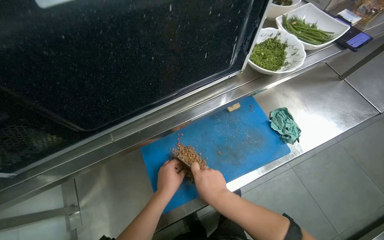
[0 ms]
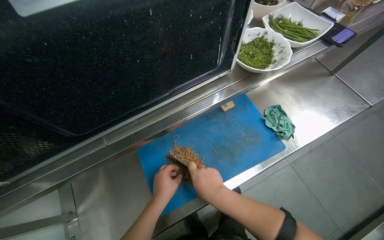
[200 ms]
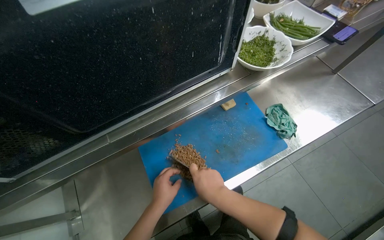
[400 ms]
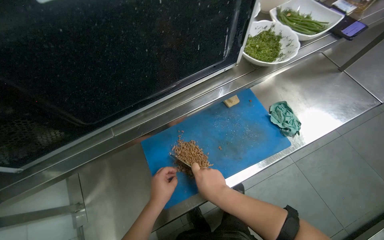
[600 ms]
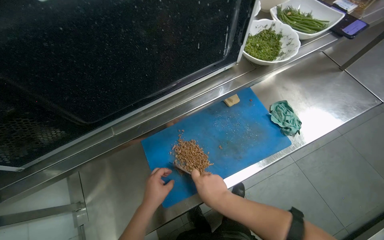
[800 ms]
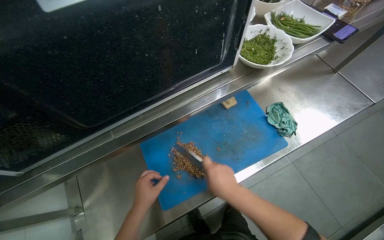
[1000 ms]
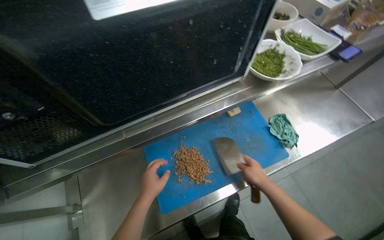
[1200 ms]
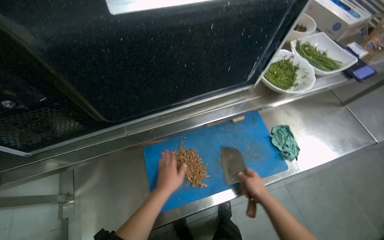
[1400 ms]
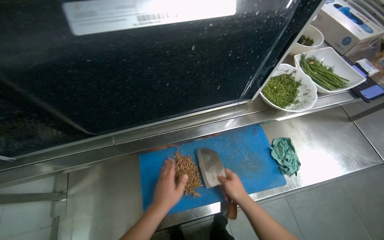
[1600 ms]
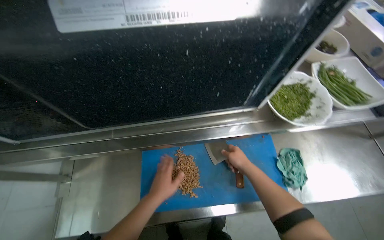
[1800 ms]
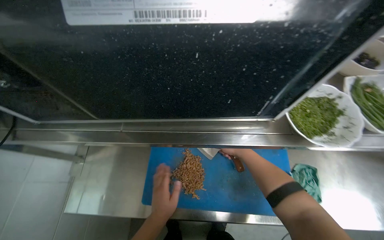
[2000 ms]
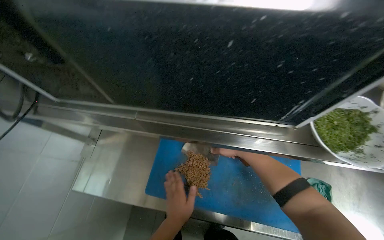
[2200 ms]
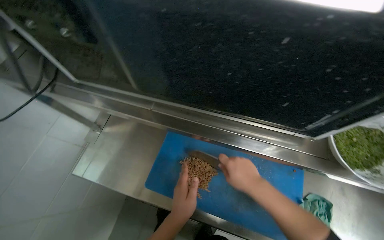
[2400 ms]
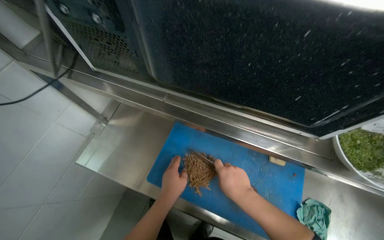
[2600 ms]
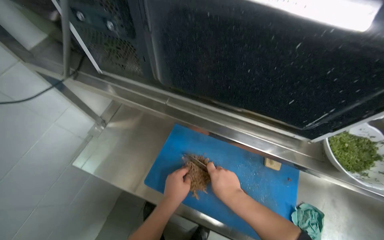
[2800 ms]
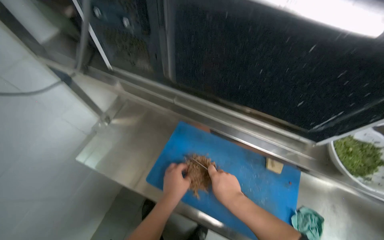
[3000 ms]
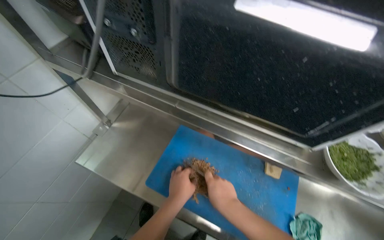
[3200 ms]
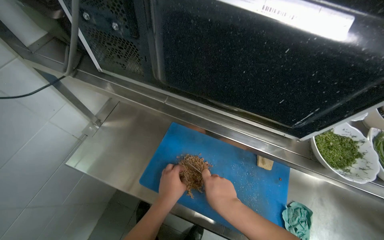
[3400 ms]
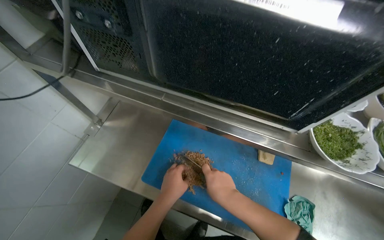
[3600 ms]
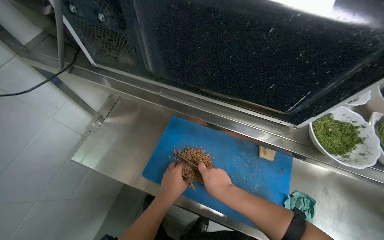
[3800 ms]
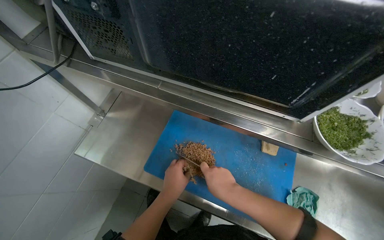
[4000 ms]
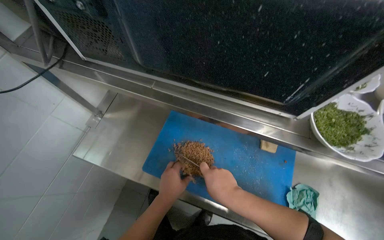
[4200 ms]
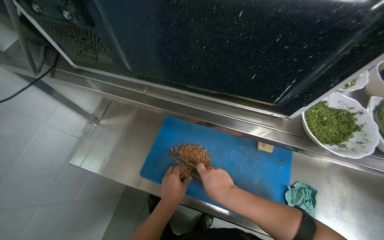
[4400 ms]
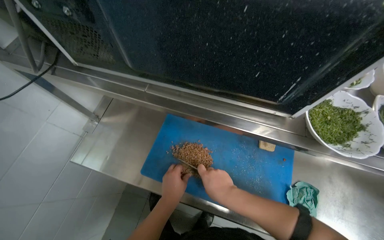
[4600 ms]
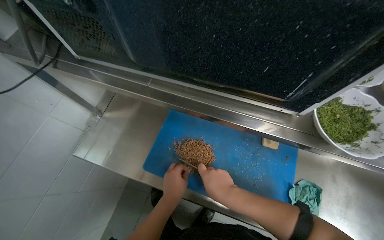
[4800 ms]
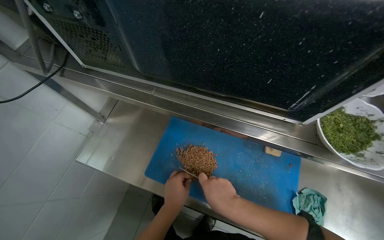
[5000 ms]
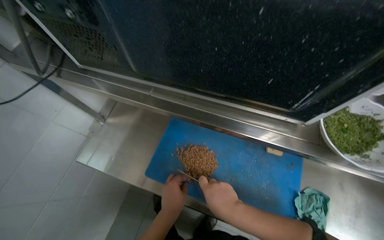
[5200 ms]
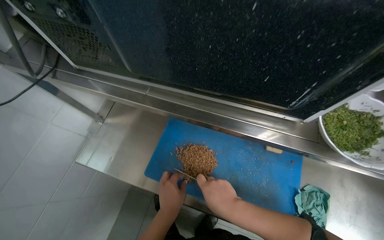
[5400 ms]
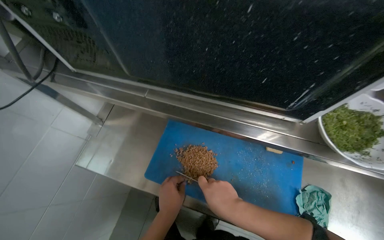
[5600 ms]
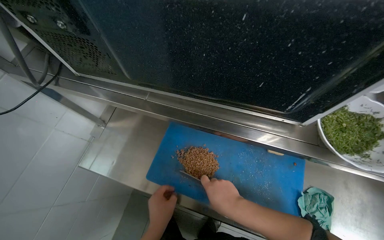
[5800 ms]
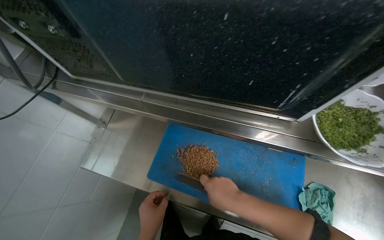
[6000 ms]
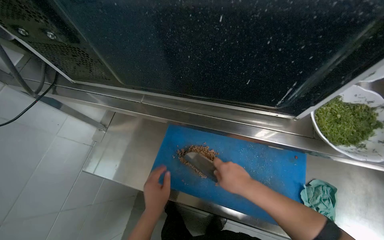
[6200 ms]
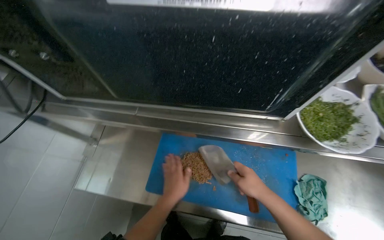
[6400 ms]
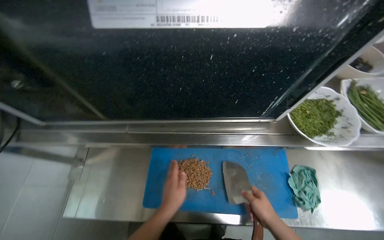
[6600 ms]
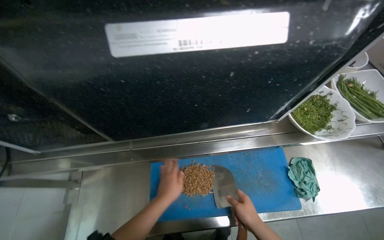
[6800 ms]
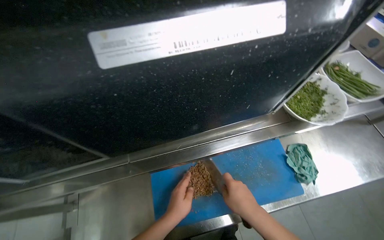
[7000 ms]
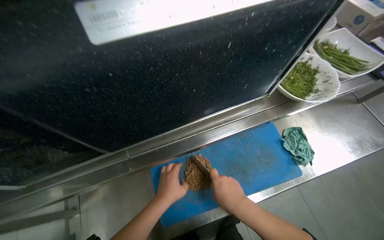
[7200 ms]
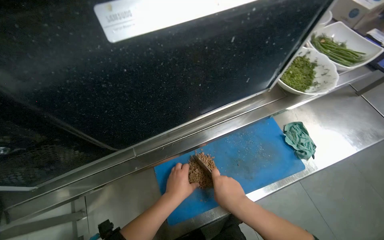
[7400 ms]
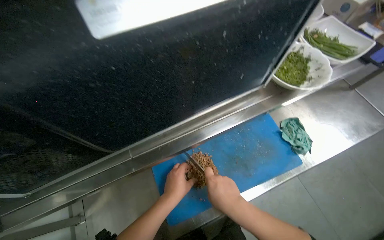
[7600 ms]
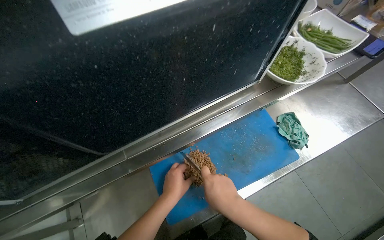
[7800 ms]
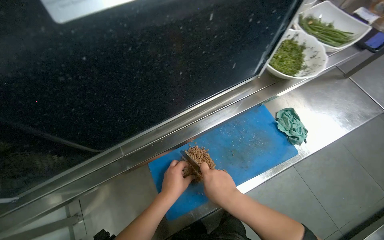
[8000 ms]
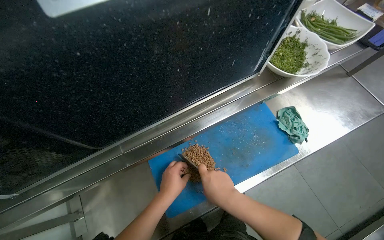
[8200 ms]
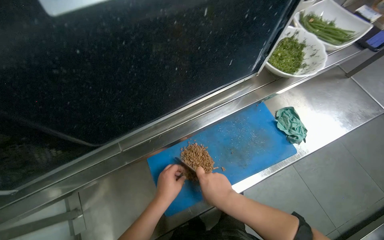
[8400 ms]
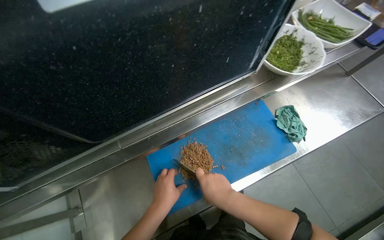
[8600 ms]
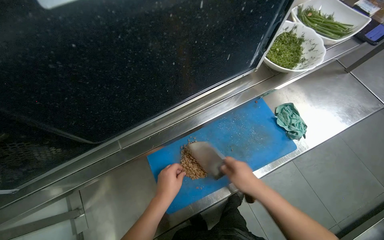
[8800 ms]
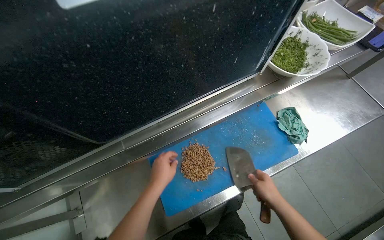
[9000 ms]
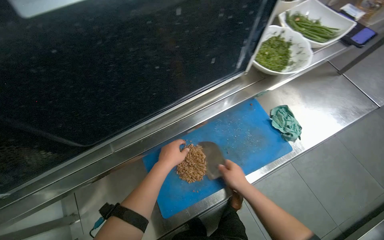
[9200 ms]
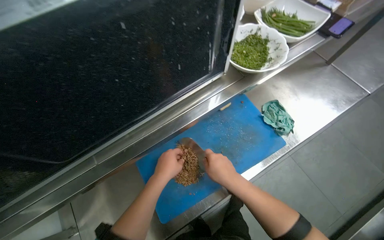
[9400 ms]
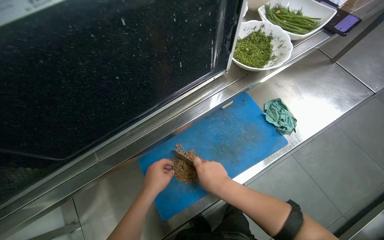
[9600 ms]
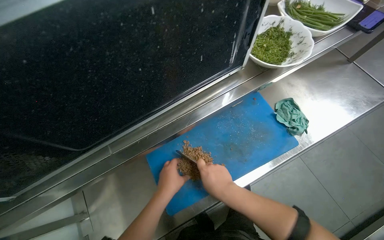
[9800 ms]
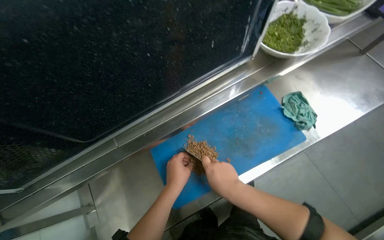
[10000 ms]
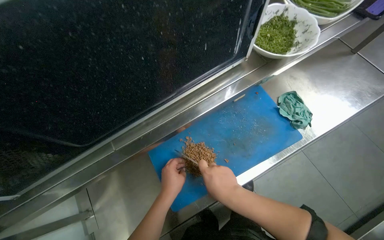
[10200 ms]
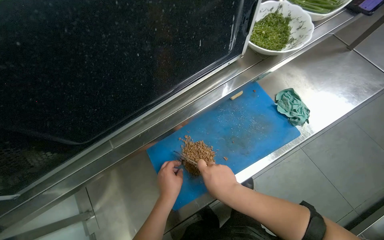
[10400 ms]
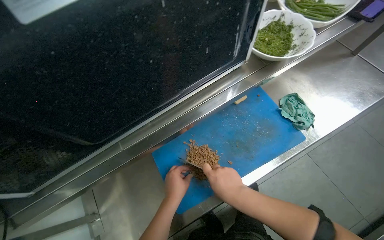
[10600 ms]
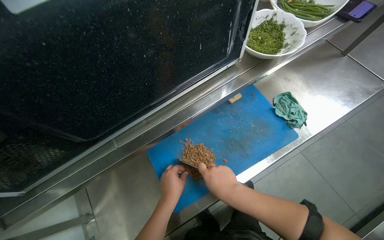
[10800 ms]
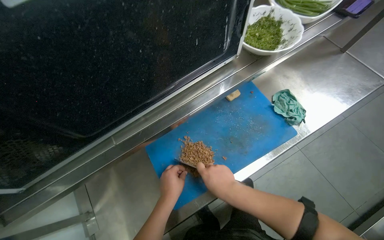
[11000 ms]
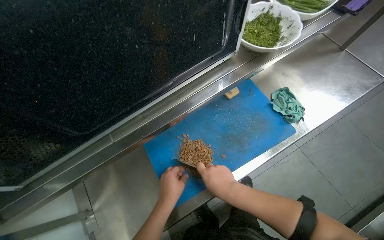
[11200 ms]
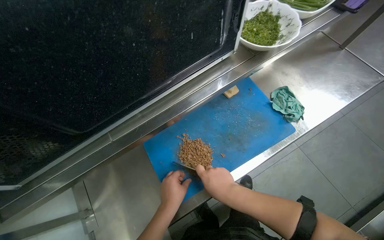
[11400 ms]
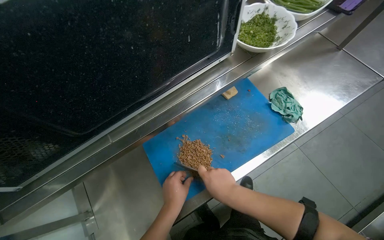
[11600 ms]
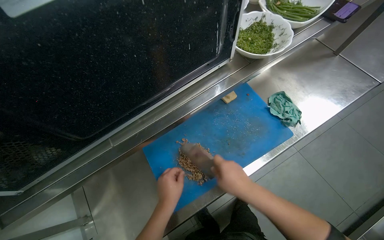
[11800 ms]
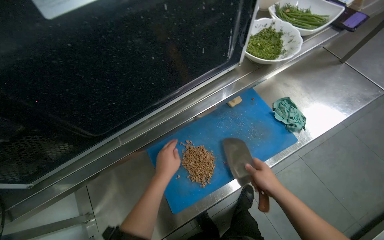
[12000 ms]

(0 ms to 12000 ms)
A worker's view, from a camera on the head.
Job: preparing food.
The whole recording: Chopping meat on cutting board. The worker transfers meat to a cutting board and chops it into smaller pieces.
0 ms - 1600 ms: The right hand moves to the right, roughly 10 cm.
1600 ms - 3000 ms: The wearer looks some 40 degrees further to the left.
3000 ms - 4400 ms: The hands work in one place, with small movements.
4400 ms - 6000 ms: The hands stay close to where they were, moving slightly.
6000 ms - 7600 ms: The wearer looks roughly 40 degrees further to the right. The left hand is displaced up the picture by some 20 cm.
7600 ms - 9000 ms: The right hand heads to the right, covering some 15 cm.
9000 ms - 10400 ms: The right hand travels to the left by about 15 cm.
10400 ms - 12000 ms: The left hand travels up the picture by about 10 cm. The right hand is displaced to the right by roughly 15 cm.

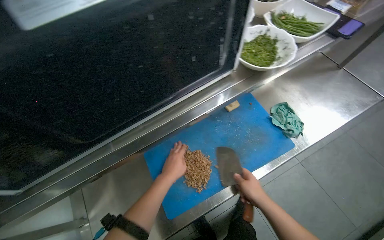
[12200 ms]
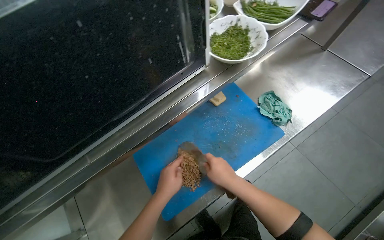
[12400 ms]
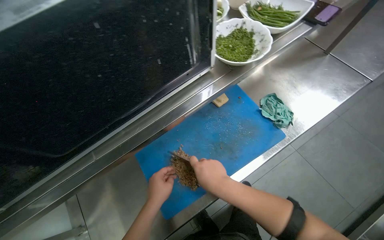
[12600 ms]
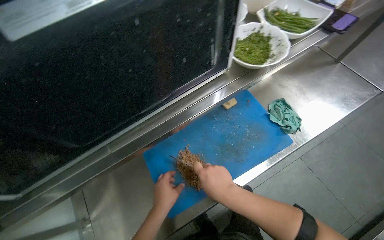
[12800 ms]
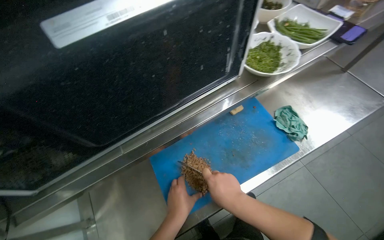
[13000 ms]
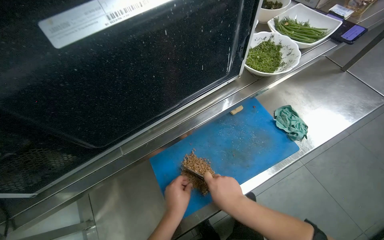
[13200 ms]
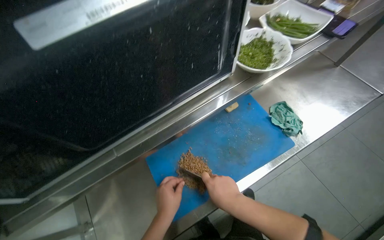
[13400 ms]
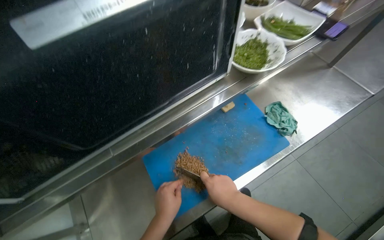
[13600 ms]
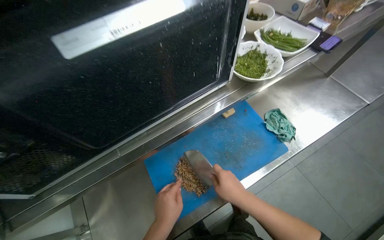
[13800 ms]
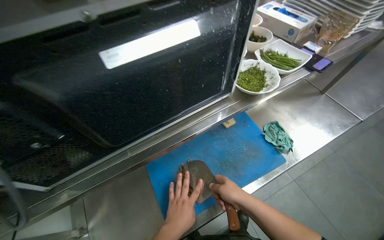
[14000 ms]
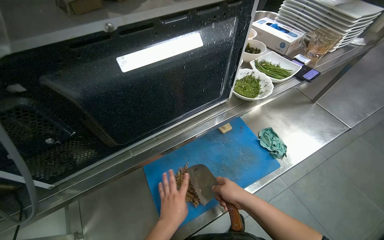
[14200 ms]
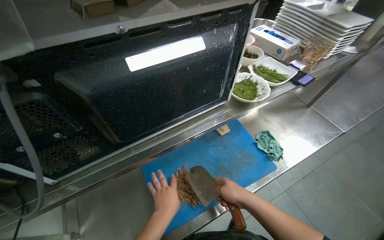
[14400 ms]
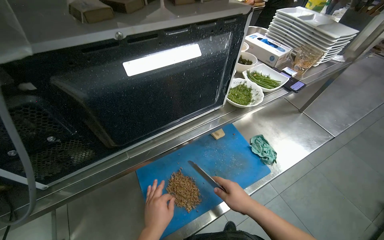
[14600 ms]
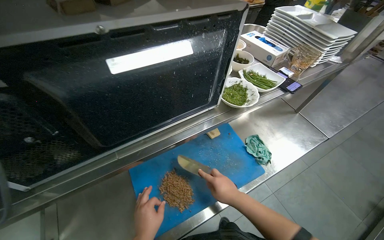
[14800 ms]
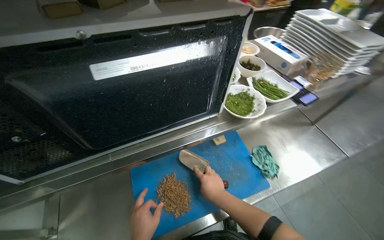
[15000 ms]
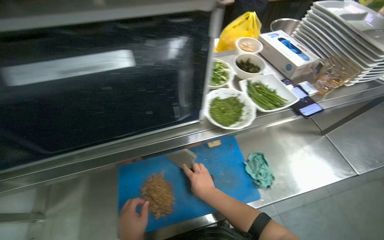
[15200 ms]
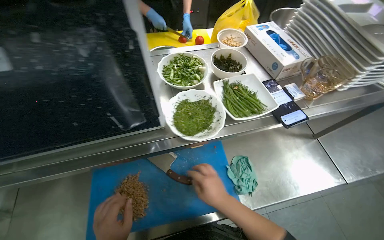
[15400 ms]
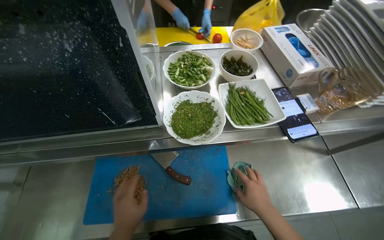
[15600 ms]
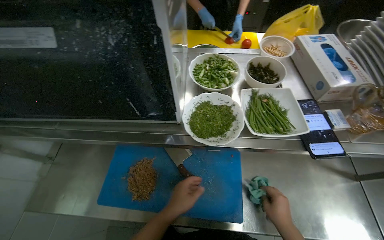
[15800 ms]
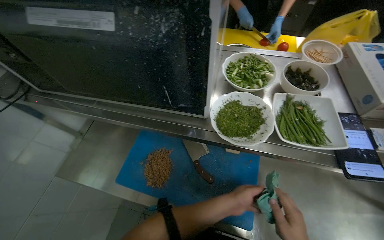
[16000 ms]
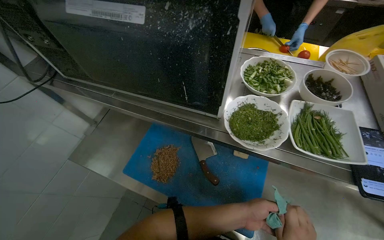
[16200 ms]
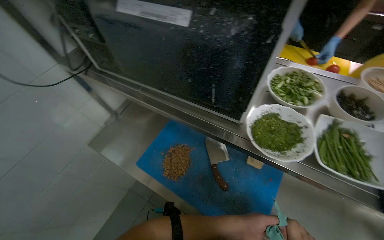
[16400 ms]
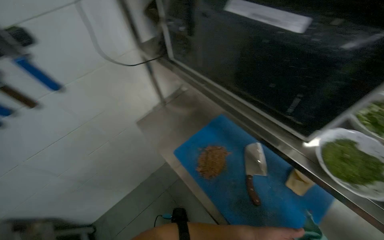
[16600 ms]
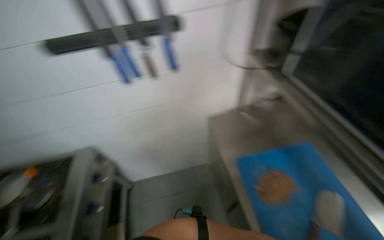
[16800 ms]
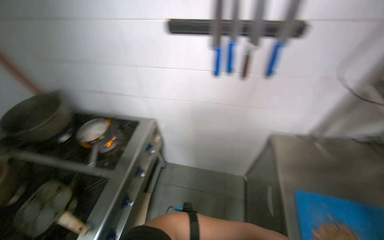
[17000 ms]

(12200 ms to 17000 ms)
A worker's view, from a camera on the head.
Job: preparing food.
The whole recording: Chopping meat on cutting board. The worker transfers meat to a cutting board and chops it into smaller pieces.
12200 ms - 13800 ms: The left hand goes some 10 cm down the picture.
15400 ms - 17000 ms: The wearer moves roughly 50 cm. The head turns to the left by about 115 degrees.

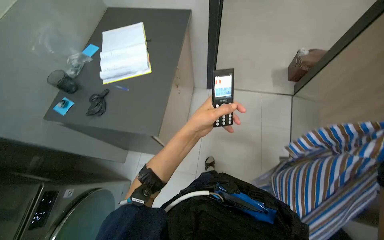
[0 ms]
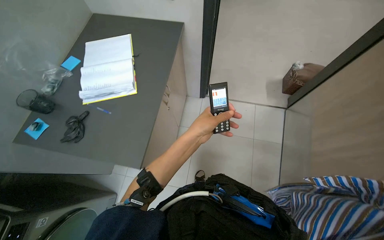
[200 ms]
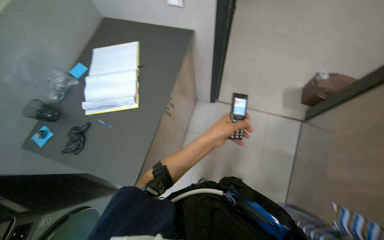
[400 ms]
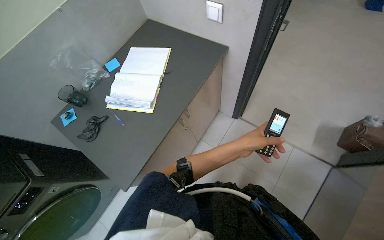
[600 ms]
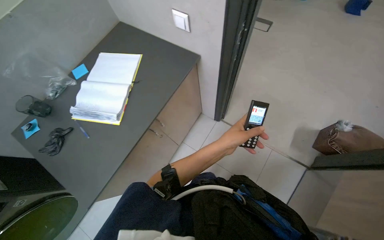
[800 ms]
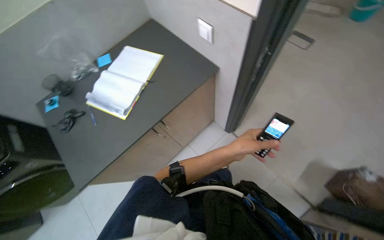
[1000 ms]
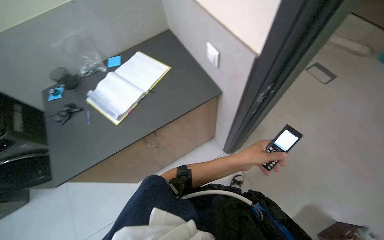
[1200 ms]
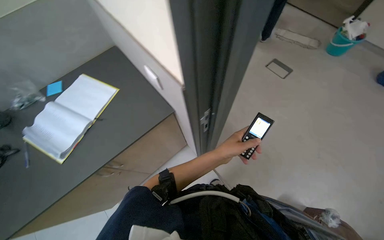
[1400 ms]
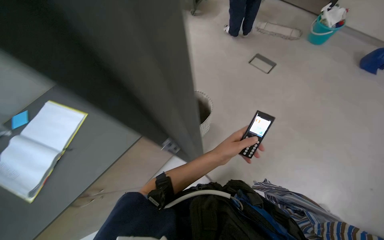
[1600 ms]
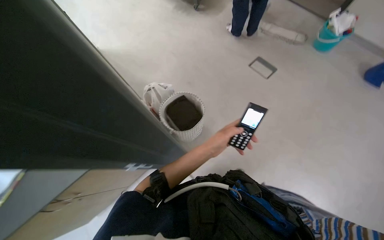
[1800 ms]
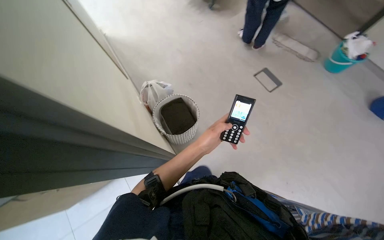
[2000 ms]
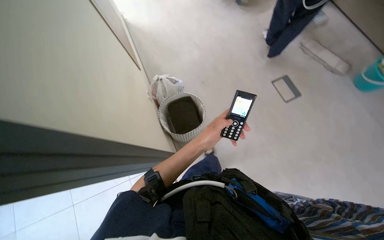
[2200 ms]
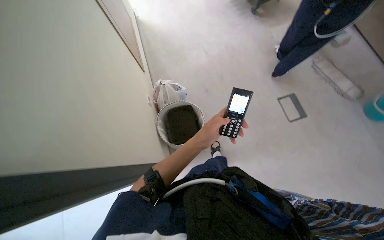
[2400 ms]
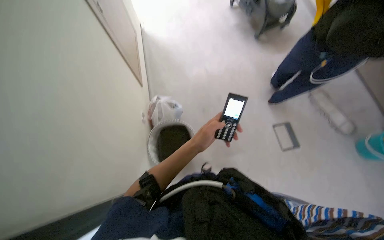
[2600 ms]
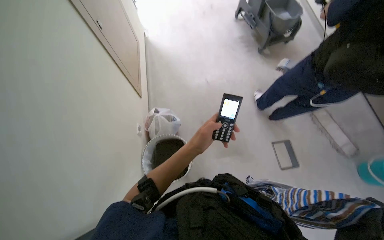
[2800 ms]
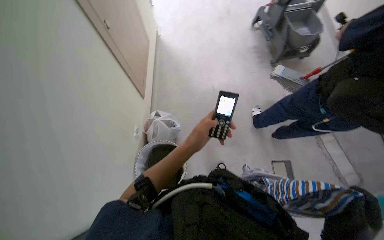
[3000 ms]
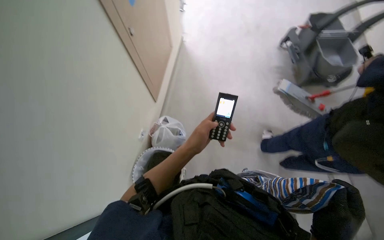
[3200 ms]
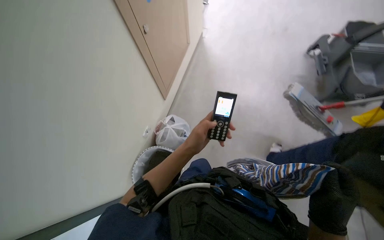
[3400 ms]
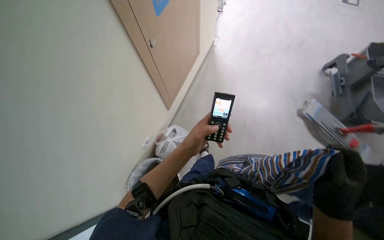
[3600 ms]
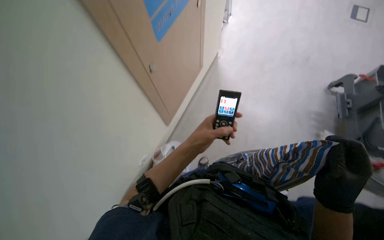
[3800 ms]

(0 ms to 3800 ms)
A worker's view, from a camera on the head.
Job: managing laundry.
The whole recording: Hanging laundry on drying rack. The worker hangs a striped shirt onto a drying rack.
0 ms - 1200 ms: The camera is carried approximately 80 cm. The head rotates roughly 50 degrees to the left.
1200 ms - 2600 ms: The head travels about 80 cm.
2600 ms - 3800 ms: The wearer moves approximately 50 cm. The head rotates roughly 40 degrees to the left.
